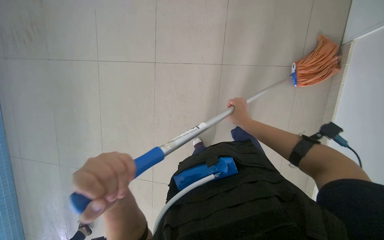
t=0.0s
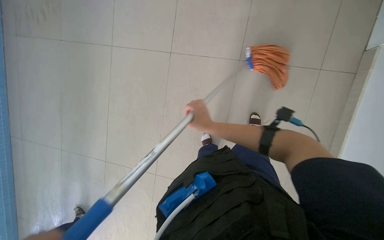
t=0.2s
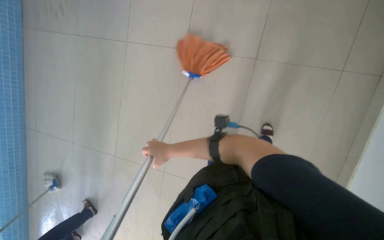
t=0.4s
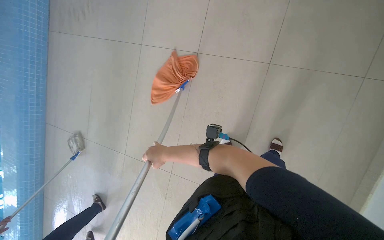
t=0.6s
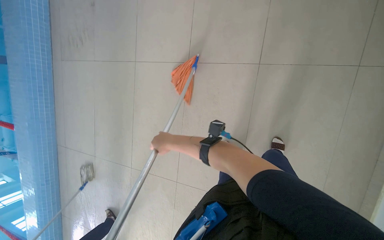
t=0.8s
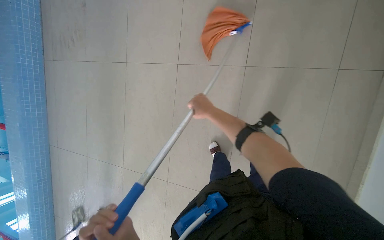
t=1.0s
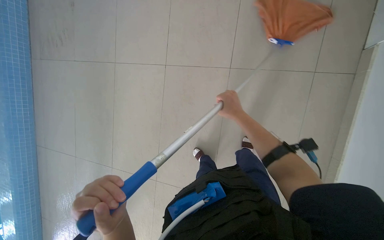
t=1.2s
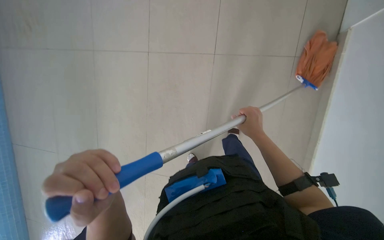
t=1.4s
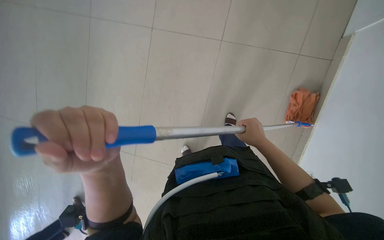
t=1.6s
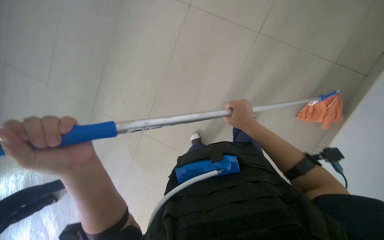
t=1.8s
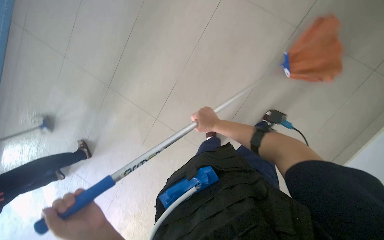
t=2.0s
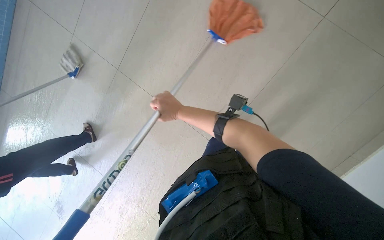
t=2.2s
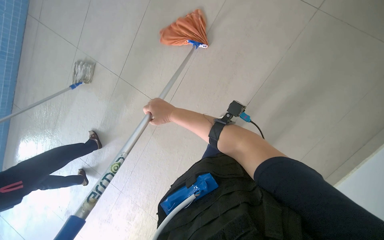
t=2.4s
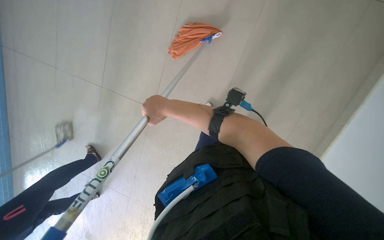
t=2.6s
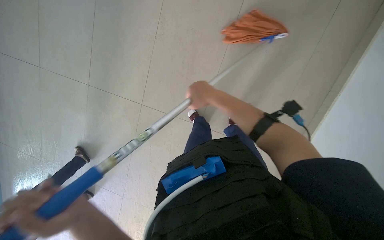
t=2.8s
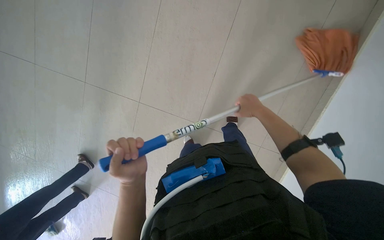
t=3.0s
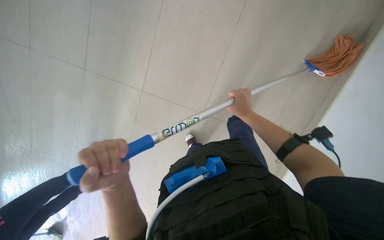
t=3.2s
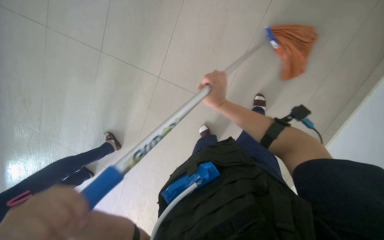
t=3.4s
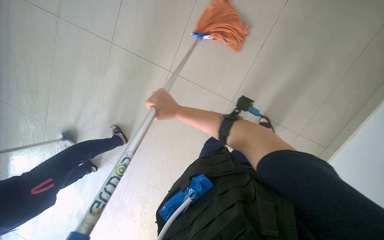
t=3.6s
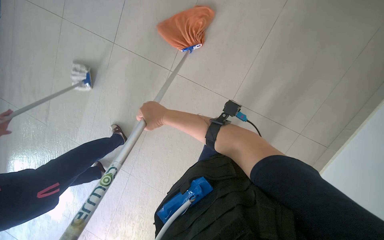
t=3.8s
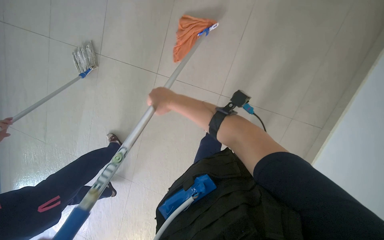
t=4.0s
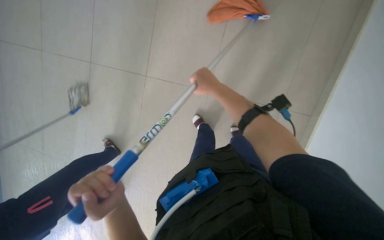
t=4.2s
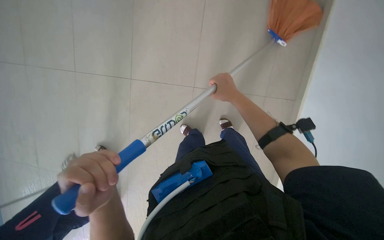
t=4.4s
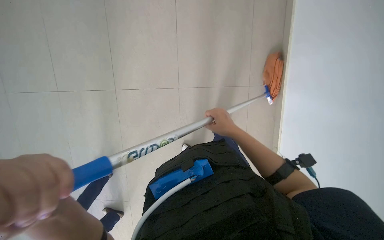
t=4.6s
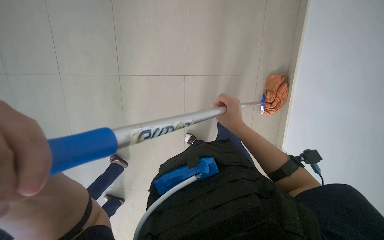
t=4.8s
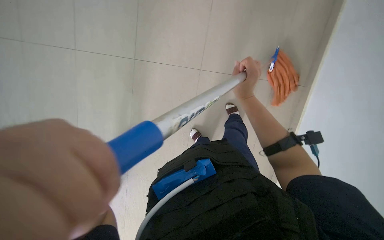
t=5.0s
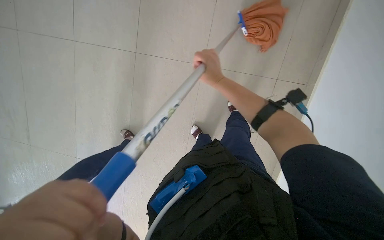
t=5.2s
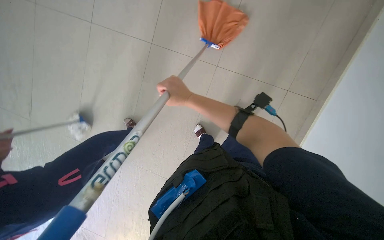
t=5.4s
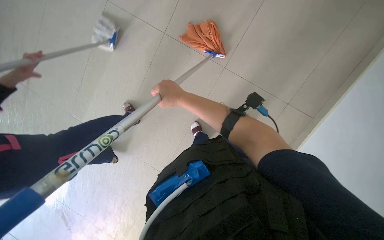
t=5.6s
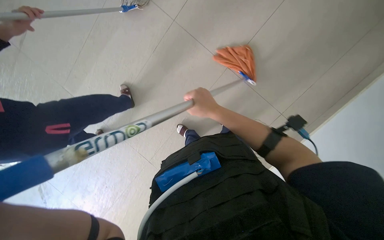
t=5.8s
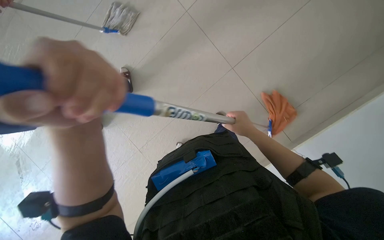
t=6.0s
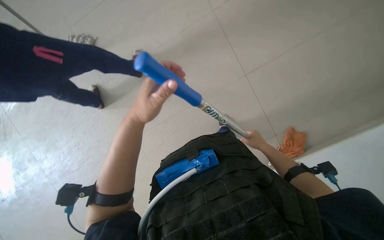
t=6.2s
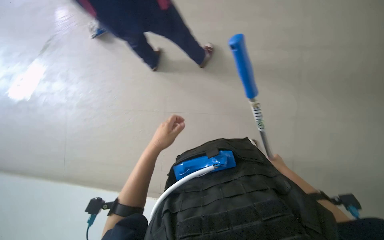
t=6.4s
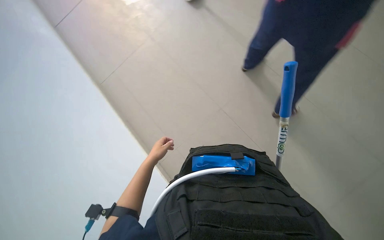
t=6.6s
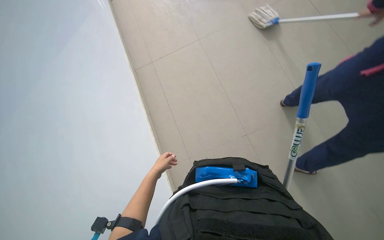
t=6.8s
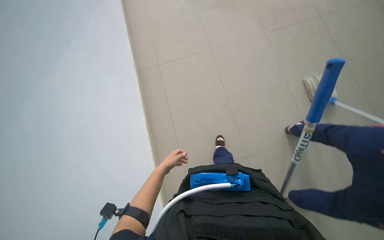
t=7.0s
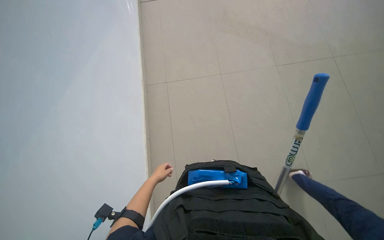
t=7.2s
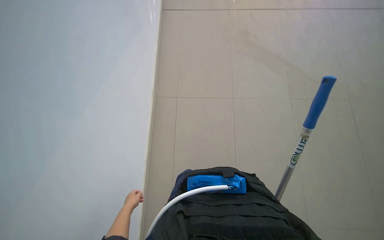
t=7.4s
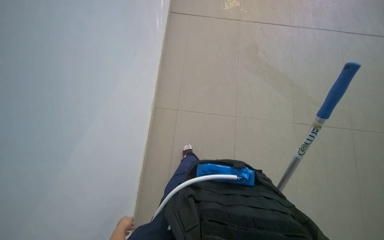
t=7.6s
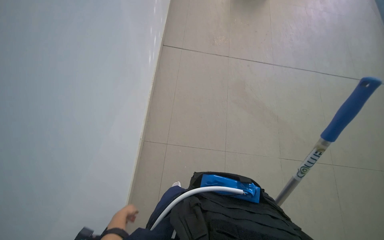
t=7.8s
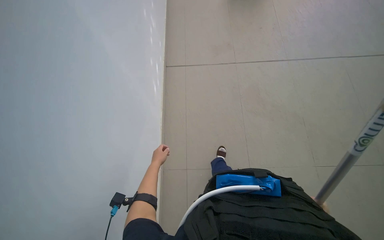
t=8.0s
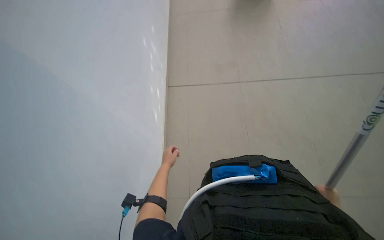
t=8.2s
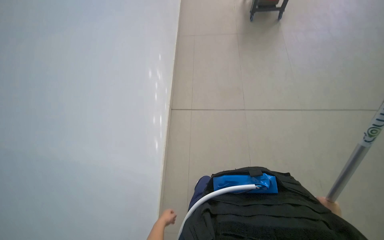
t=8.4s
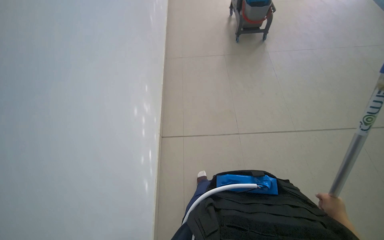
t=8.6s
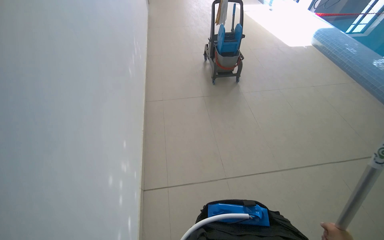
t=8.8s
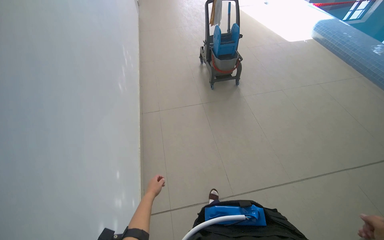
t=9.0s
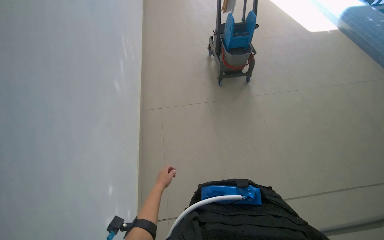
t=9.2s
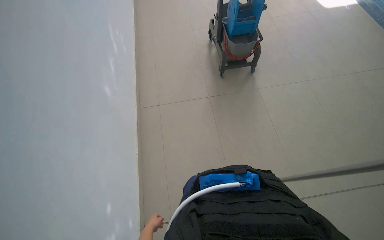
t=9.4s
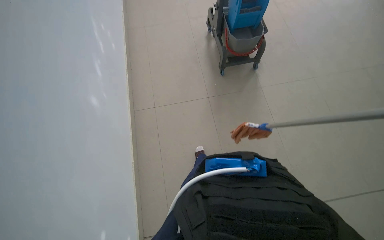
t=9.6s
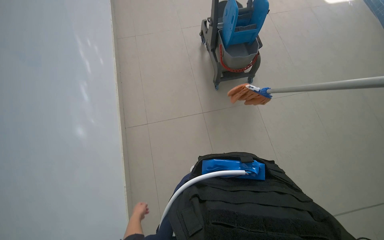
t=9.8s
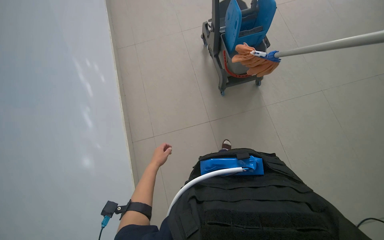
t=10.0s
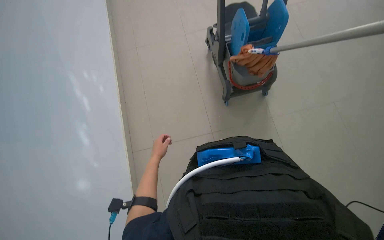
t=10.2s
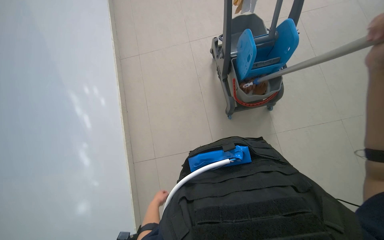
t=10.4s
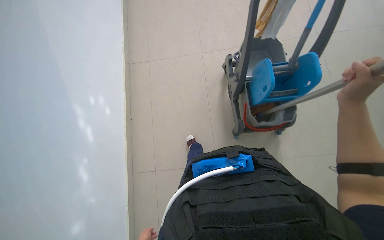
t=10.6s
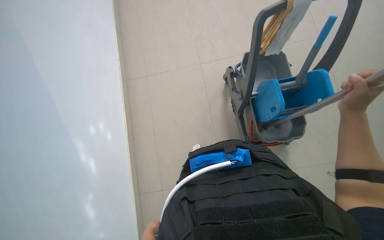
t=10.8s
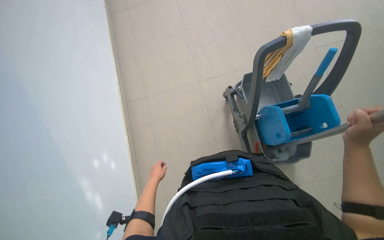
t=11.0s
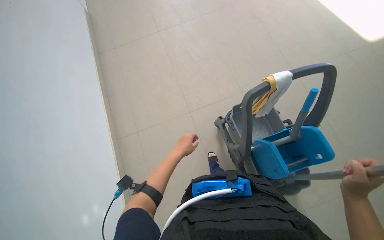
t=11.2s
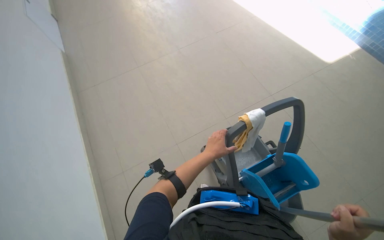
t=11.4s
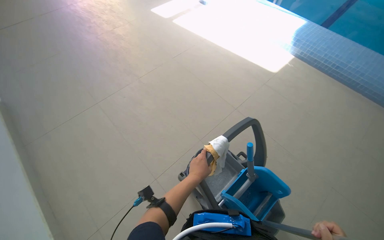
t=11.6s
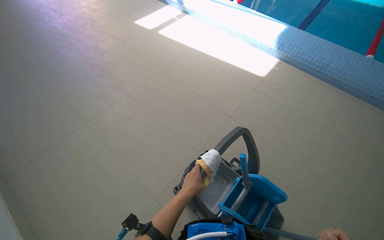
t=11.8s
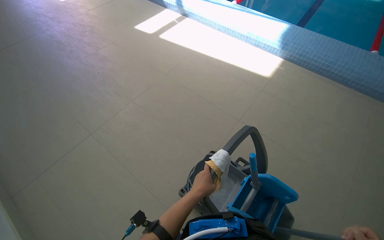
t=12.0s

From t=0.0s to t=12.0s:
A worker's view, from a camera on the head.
Job: mopping floor.
The whole recording: Mopping pool deck. The worker dips and wrings a mop, then mops the tiled floor around the swimming pool, and wrings the mop again.
From t=0.0s to t=1.6s: The right hand heads down the picture, covering roughly 10 cm, and reaches roughly 30 cm to the left, then returns.
From t=1.6s to t=3.0s: The wearer's head swings roughly 25 degrees to the right. The right hand moves some 20 cm to the left and comes back.
From t=4.4s to t=6.0s: The right hand moves down the picture, some 15 cm, and reaches approximately 20 cm to the left, then returns.
From t=6.0s to t=7.6s: The wearer looks some 20 degrees further upward.
From t=9.0s to t=10.4s: The wearer moves roughly 80 cm.
From t=10.4s to t=12.0s: The camera travels roughly 70 cm. The wearer's head swings about 40 degrees to the right. The camera pitches upward, by roughly 25 degrees.

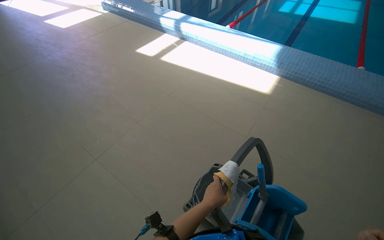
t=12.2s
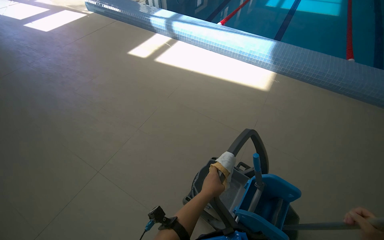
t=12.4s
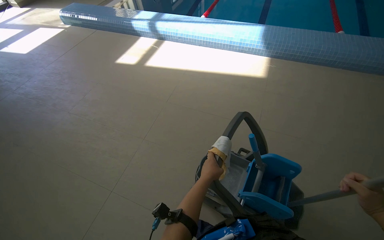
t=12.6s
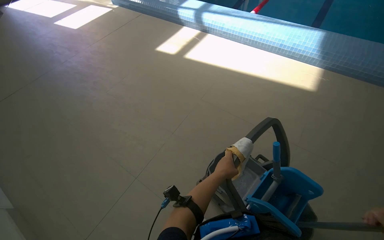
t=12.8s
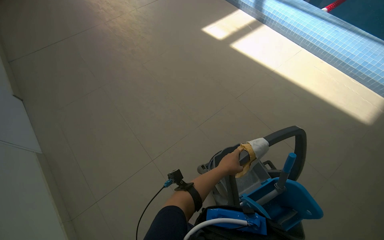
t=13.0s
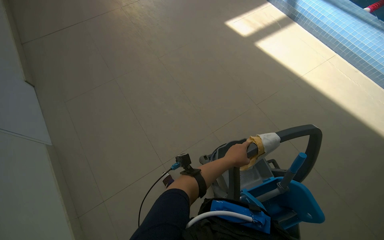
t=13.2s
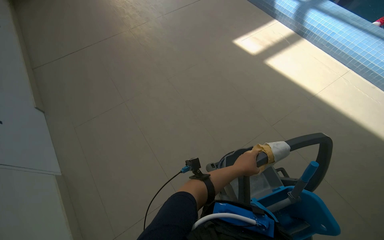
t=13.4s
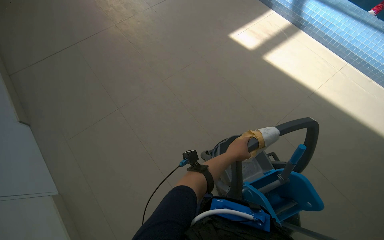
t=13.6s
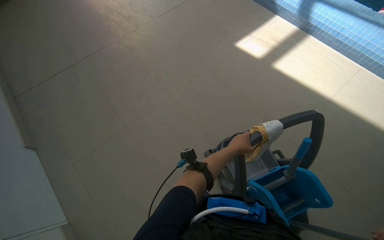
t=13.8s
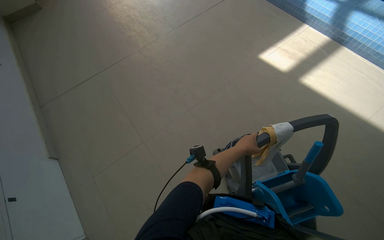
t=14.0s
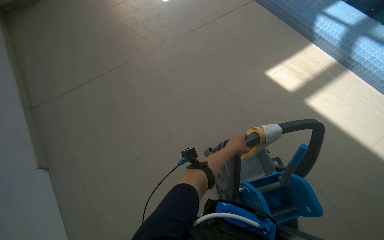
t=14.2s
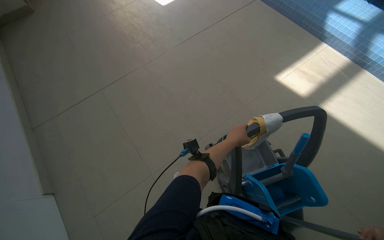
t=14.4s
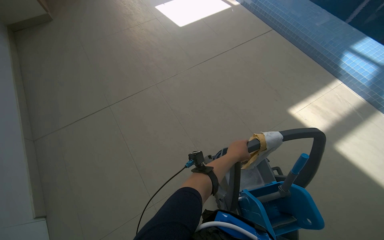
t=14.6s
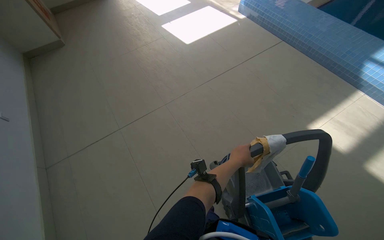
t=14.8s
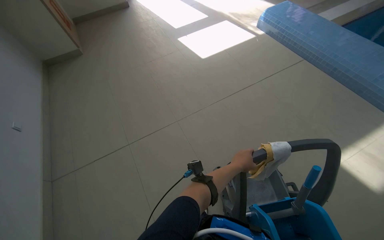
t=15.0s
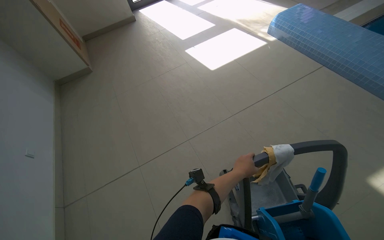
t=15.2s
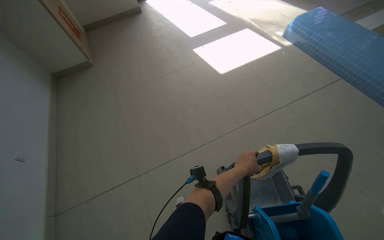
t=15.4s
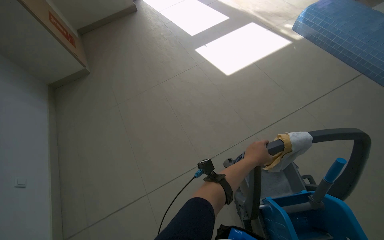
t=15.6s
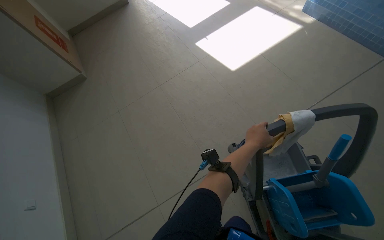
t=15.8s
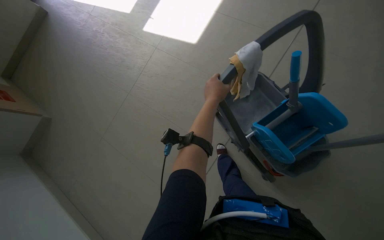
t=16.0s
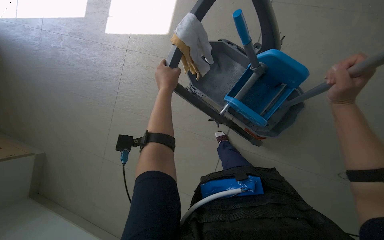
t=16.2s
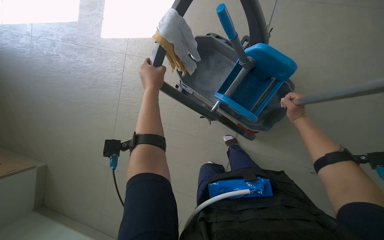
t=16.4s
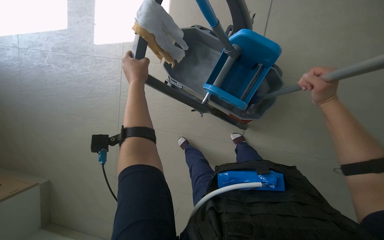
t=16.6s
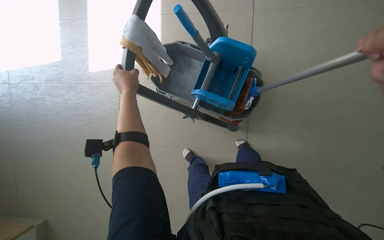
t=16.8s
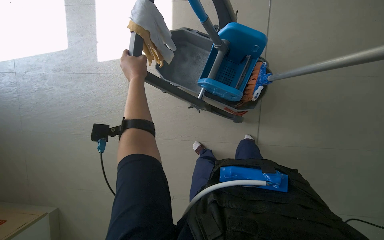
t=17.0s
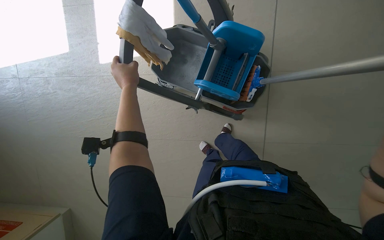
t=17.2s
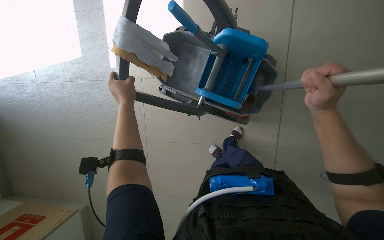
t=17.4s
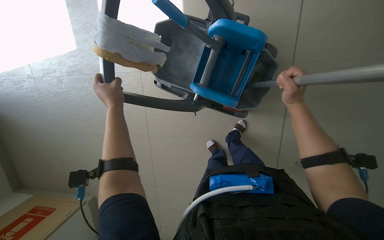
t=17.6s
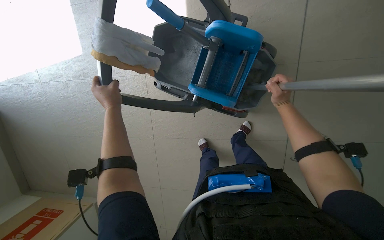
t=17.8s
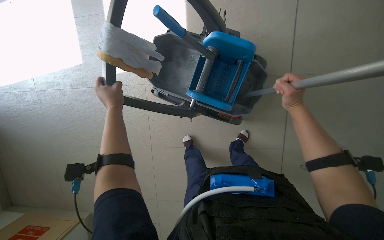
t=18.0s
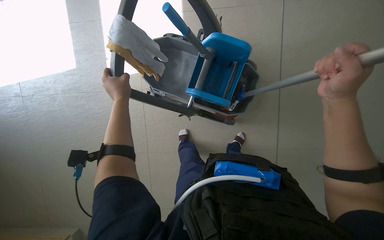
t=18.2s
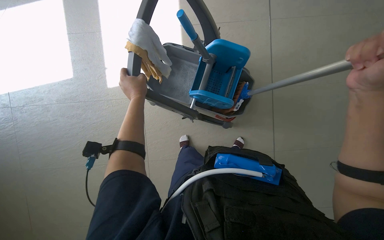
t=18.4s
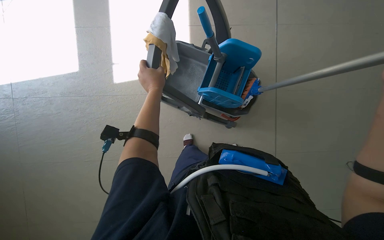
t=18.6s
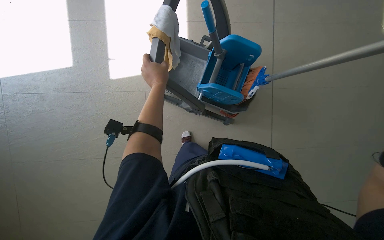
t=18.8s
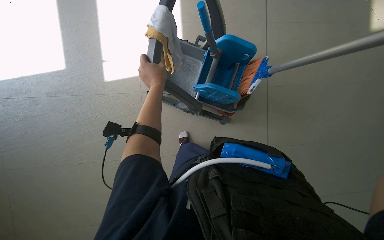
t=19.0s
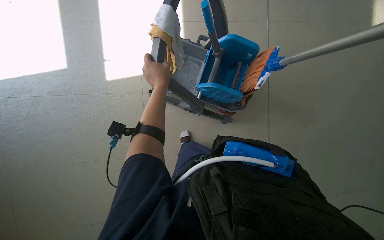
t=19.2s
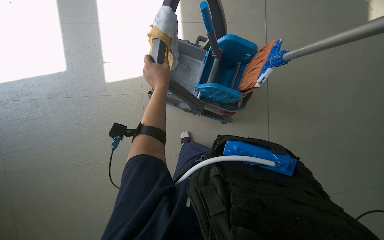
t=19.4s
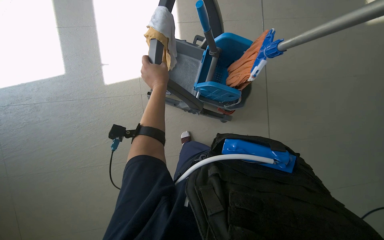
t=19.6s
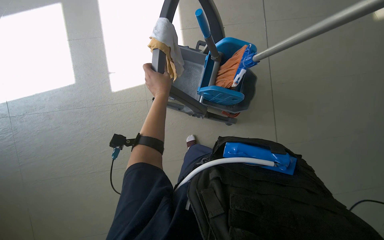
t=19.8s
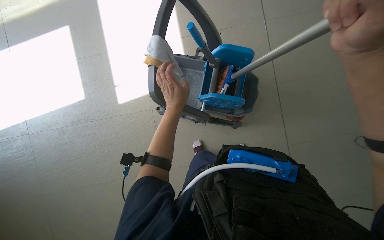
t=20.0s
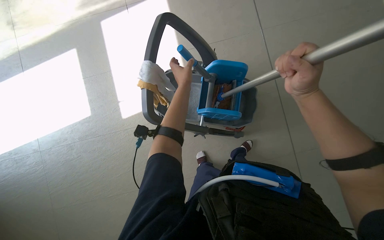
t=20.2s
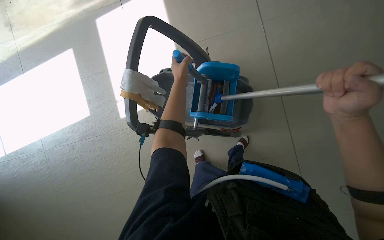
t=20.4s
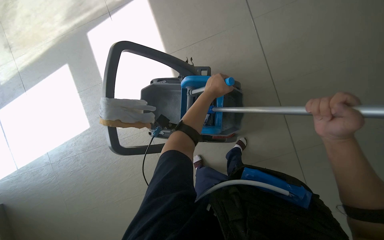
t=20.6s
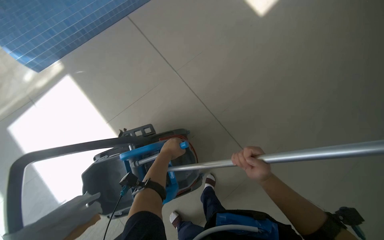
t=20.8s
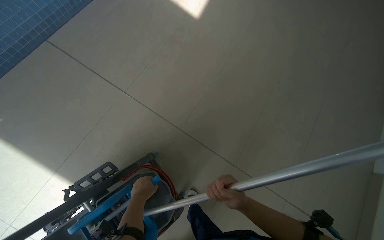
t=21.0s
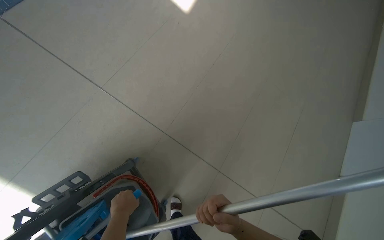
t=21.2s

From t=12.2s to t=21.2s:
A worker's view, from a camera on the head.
Job: mopping floor.
The whole recording: Mopping pool deck. The worker dips and wrings a mop, then mops the tiled floor around the swimming pool, and wrings the mop again.
From t=12.2s to t=13.8s: The camera sweeps to the left, by some 15 degrees.
From t=19.8s to t=21.2s: The camera travels approximately 40 cm. The head turns to the right by approximately 40 degrees. The view tips upward by roughly 15 degrees.
